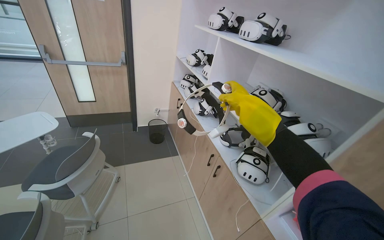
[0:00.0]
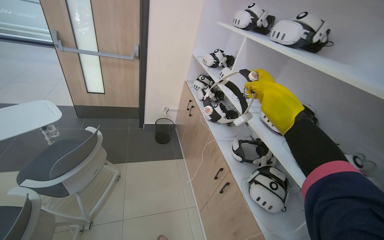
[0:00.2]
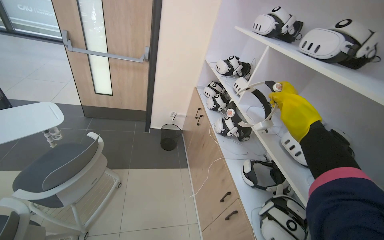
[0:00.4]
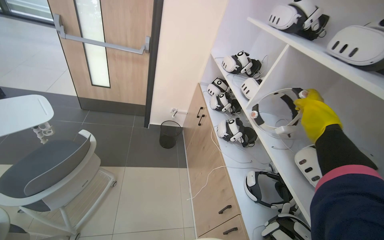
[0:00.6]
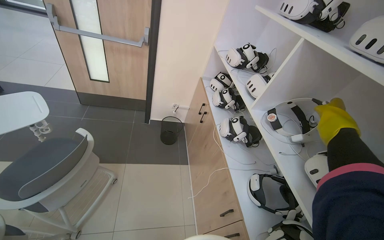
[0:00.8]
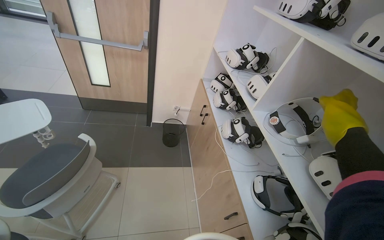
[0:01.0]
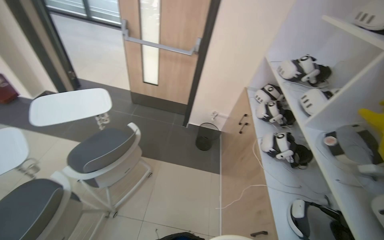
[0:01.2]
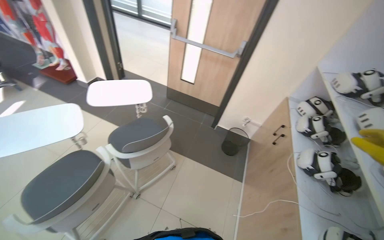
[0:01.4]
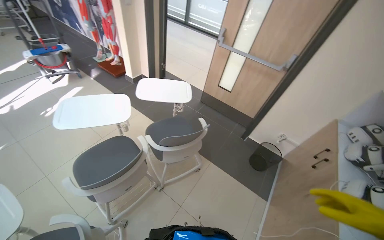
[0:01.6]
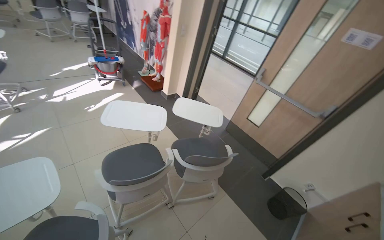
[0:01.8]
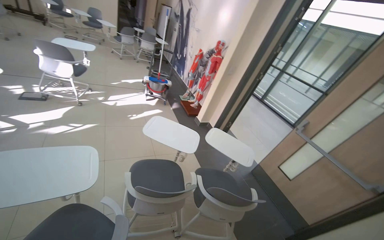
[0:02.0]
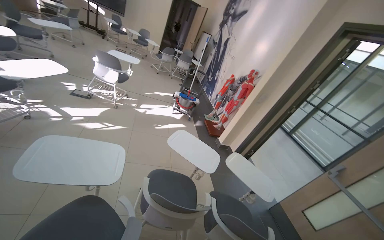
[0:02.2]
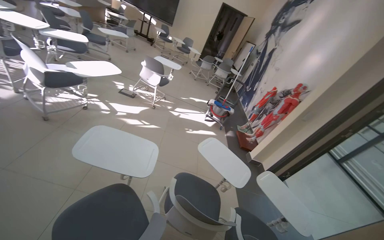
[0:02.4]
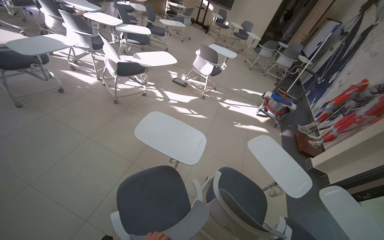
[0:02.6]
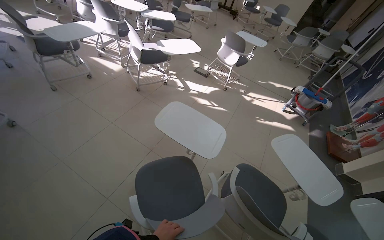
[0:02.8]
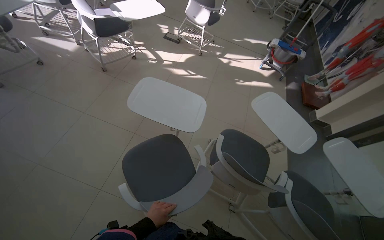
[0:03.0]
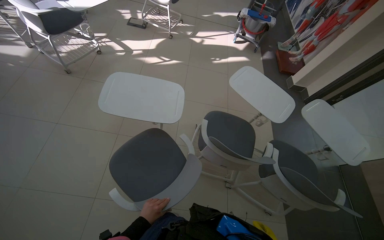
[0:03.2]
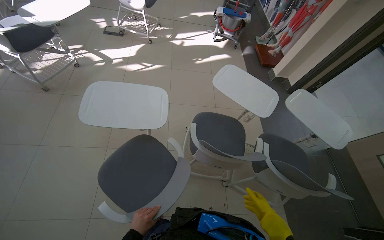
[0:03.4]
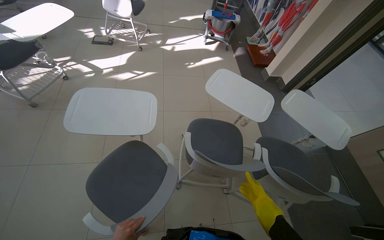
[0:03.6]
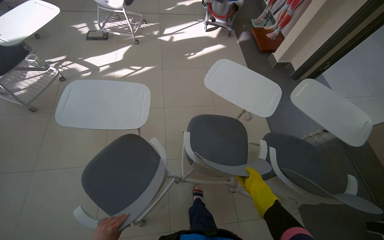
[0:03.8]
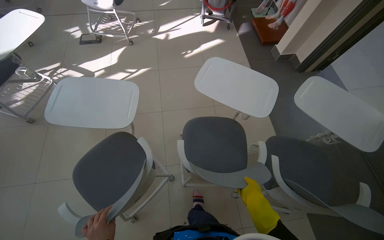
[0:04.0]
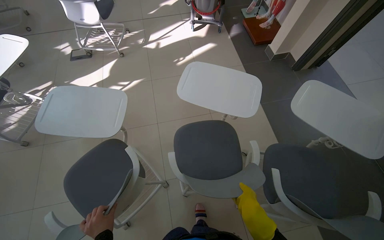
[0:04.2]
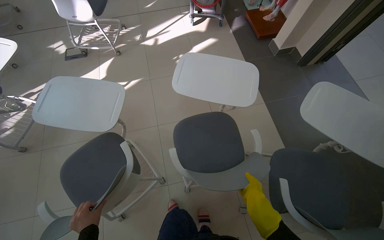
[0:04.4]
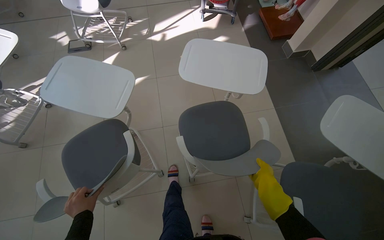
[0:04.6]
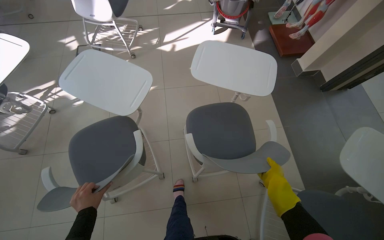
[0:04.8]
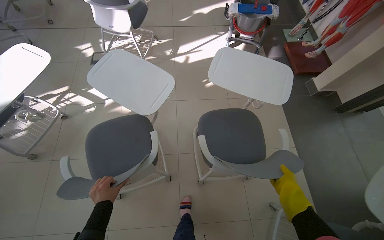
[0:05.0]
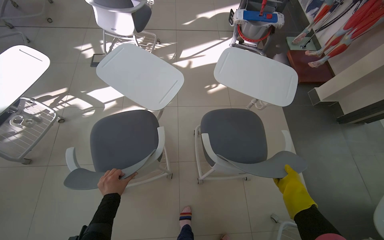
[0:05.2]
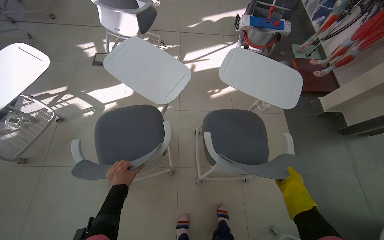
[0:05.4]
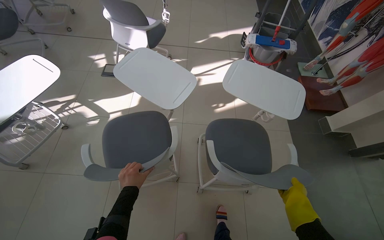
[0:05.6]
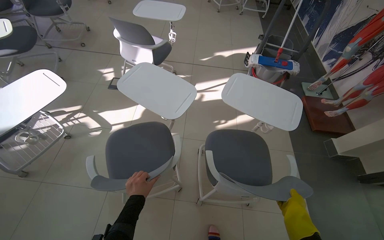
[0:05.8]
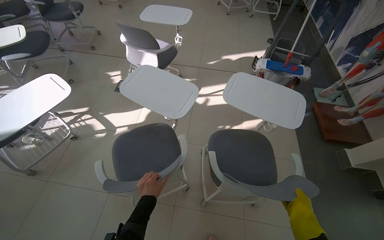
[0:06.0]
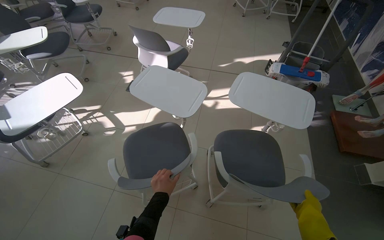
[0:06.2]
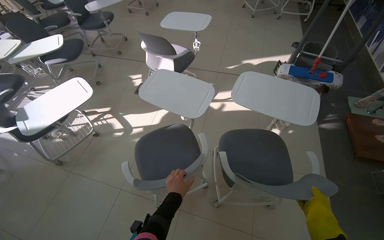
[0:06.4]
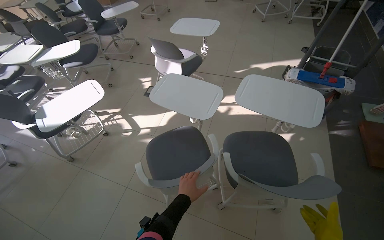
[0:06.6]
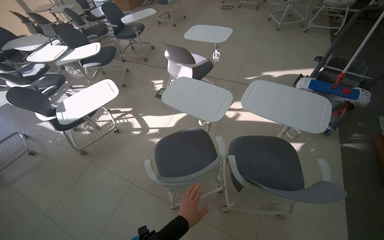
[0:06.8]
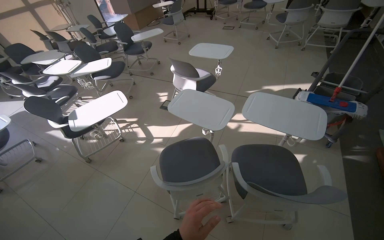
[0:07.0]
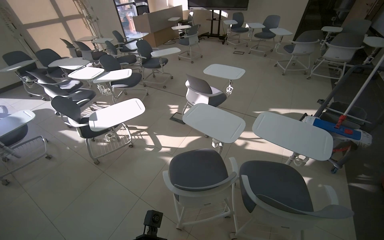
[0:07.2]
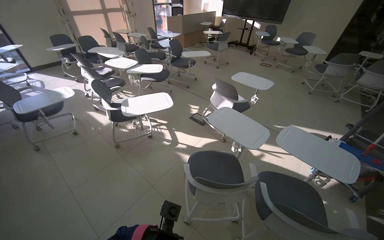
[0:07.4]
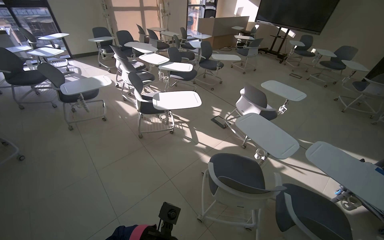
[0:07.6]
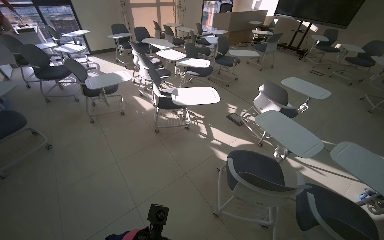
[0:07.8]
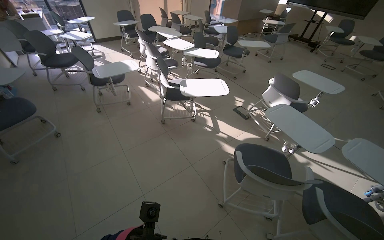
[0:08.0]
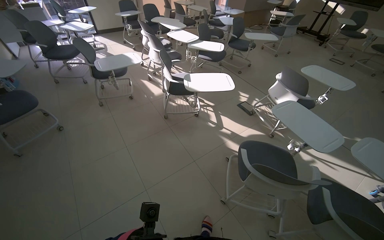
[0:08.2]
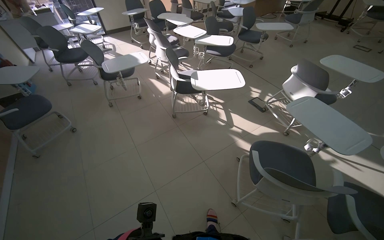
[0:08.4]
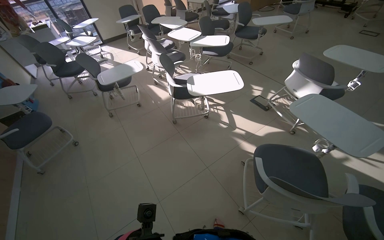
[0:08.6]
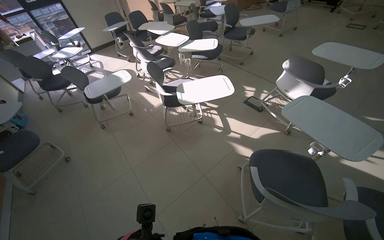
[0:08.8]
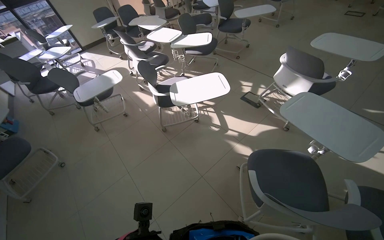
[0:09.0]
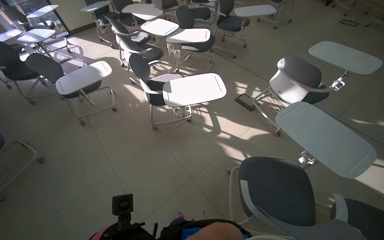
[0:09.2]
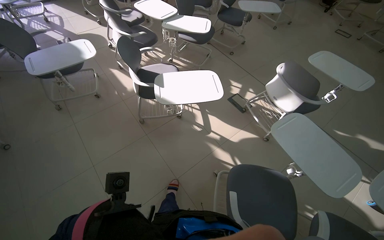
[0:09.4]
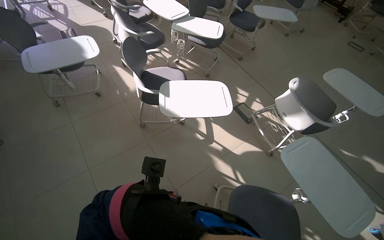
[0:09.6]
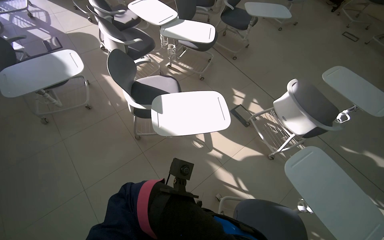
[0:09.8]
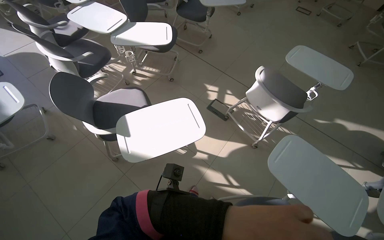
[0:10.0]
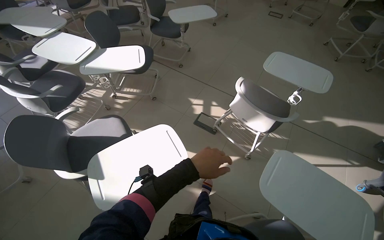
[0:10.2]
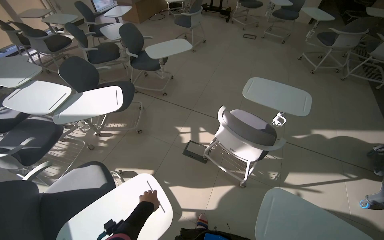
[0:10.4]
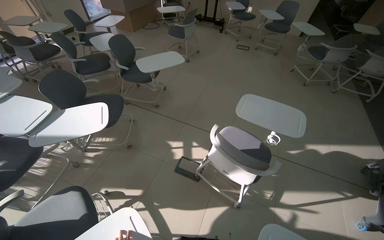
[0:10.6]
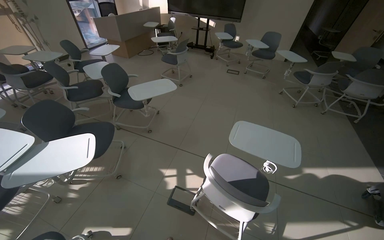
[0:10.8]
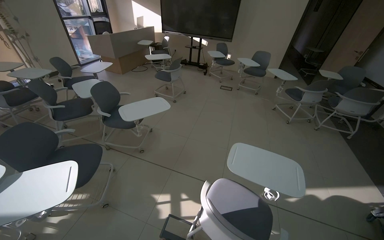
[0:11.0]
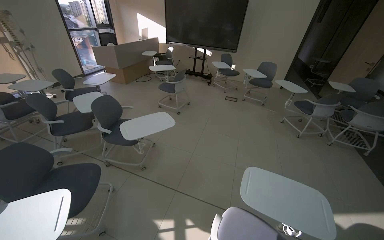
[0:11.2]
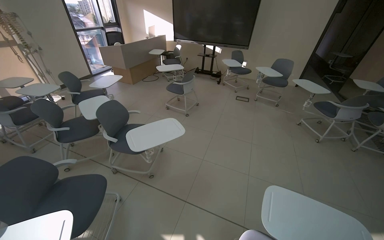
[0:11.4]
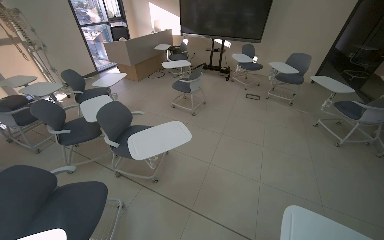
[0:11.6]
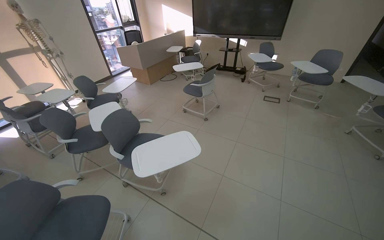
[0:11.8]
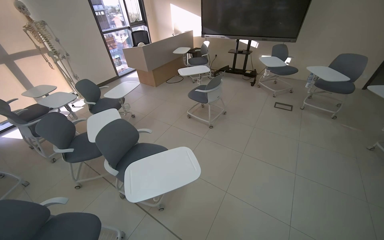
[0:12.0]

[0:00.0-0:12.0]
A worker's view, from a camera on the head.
Job: organizing items.
The whole recording: Organizing classroom furniture and items. The worker organizes the classroom by adjusting chairs, placing items on shelves, and repositioning a skeleton model.
0:00.0 to 0:01.6: The wearer's head swings roughly 55 degrees to the left.
0:01.6 to 0:03.0: The wearer's head swings about 70 degrees to the left.
0:03.0 to 0:04.4: The head travels some 60 cm. The view tilts roughly 15 degrees downward. Everything in view rotates roughly 35 degrees counterclockwise.
0:04.4 to 0:06.0: The head travels some 60 cm.
0:06.0 to 0:07.6: The camera is carried some 50 cm. The wearer's head swings about 40 degrees to the left. The camera pitches upward, by approximately 15 degrees.
0:09.0 to 0:10.4: The camera is carried roughly 90 cm. The wearer's head swings some 25 degrees to the right.
0:10.4 to 0:12.0: The head travels approximately 1 m. The view tilts roughly 15 degrees upward.

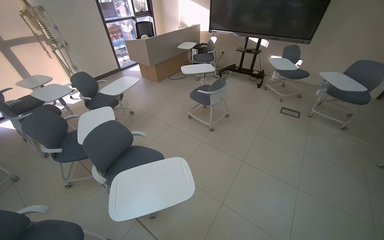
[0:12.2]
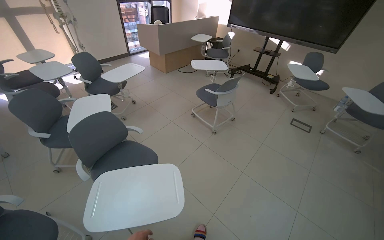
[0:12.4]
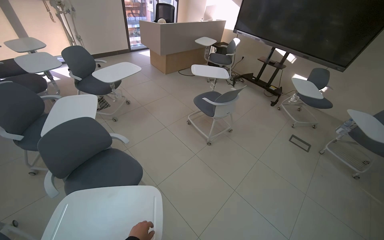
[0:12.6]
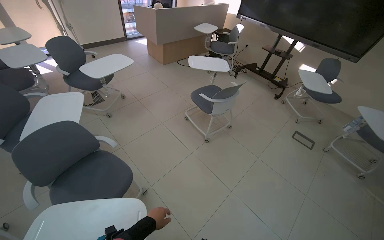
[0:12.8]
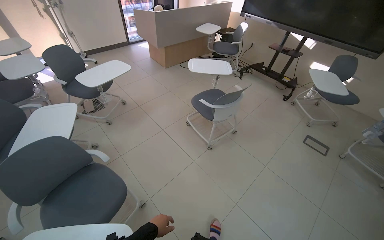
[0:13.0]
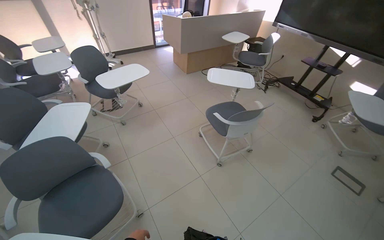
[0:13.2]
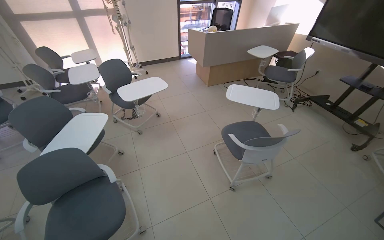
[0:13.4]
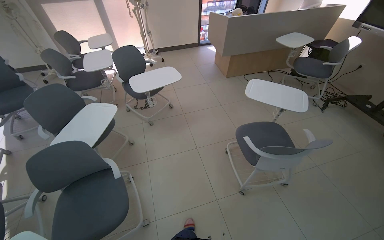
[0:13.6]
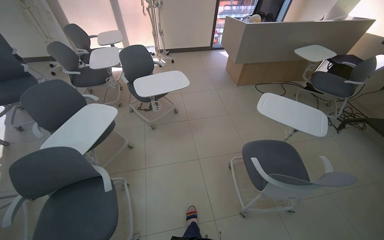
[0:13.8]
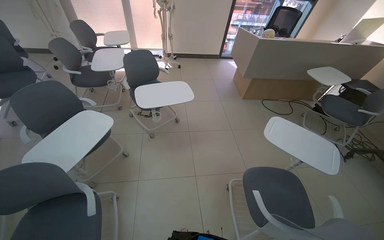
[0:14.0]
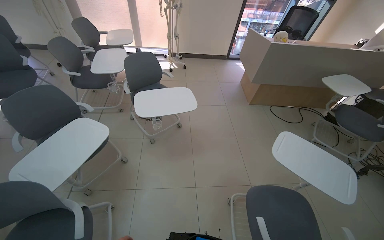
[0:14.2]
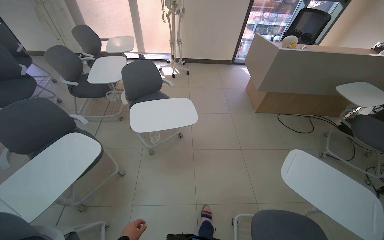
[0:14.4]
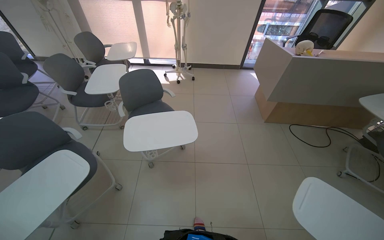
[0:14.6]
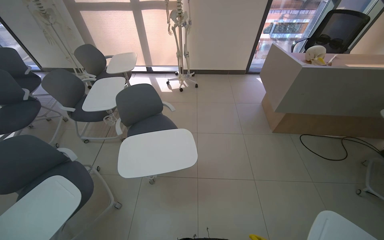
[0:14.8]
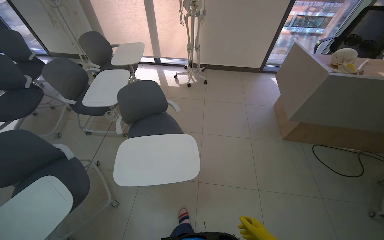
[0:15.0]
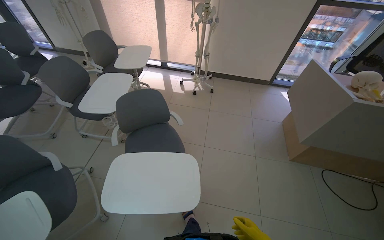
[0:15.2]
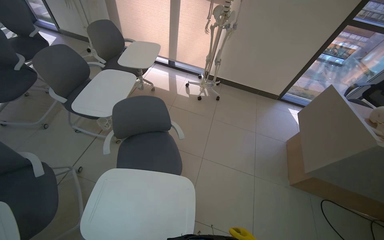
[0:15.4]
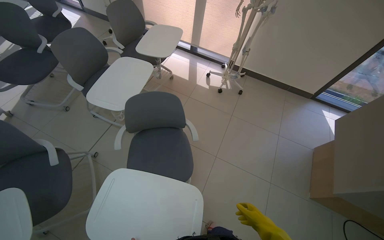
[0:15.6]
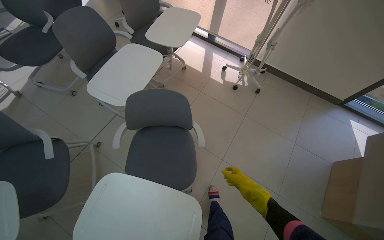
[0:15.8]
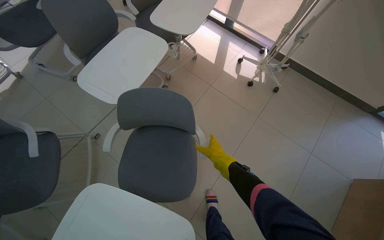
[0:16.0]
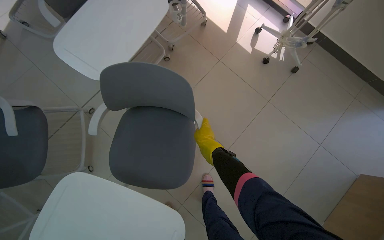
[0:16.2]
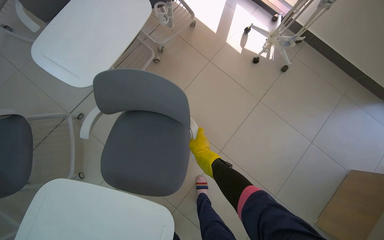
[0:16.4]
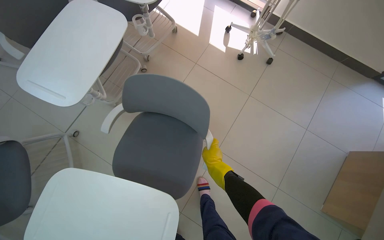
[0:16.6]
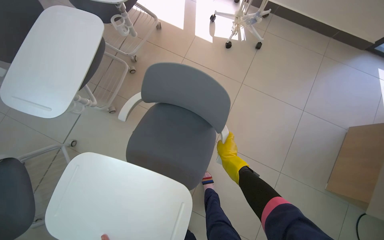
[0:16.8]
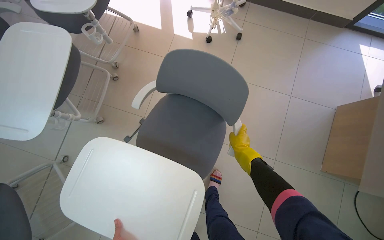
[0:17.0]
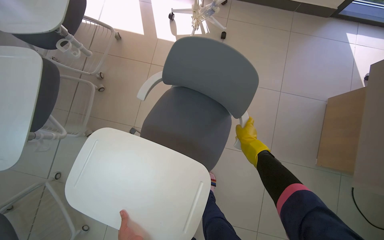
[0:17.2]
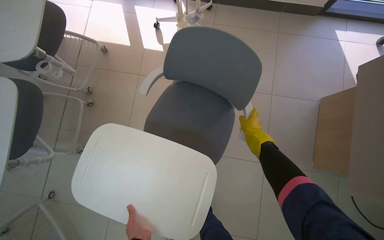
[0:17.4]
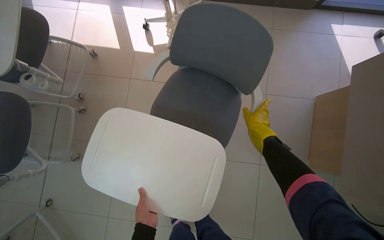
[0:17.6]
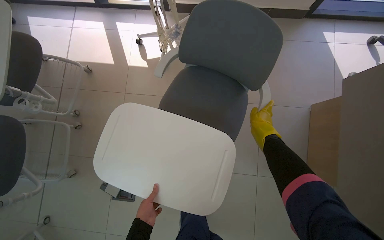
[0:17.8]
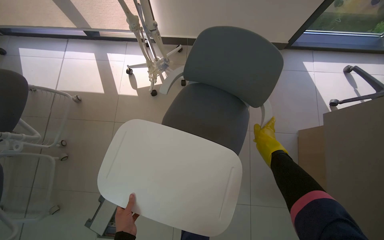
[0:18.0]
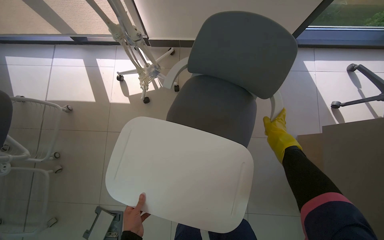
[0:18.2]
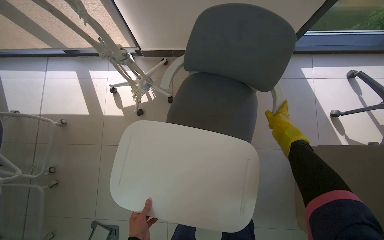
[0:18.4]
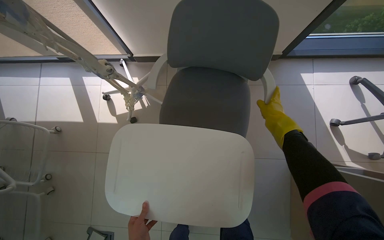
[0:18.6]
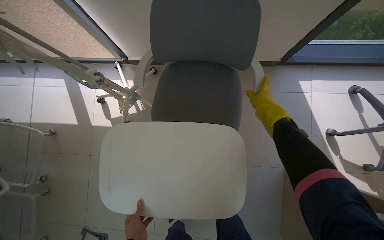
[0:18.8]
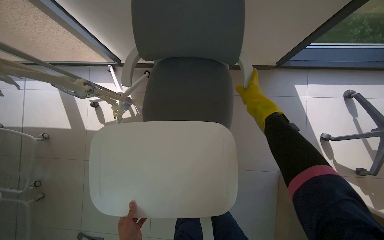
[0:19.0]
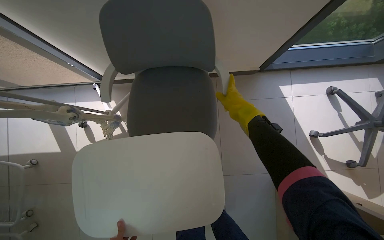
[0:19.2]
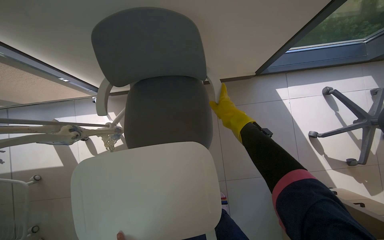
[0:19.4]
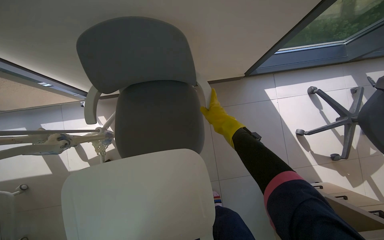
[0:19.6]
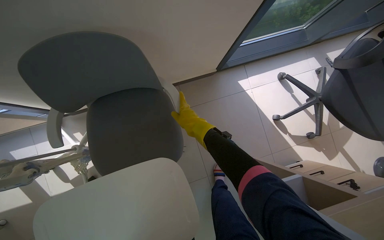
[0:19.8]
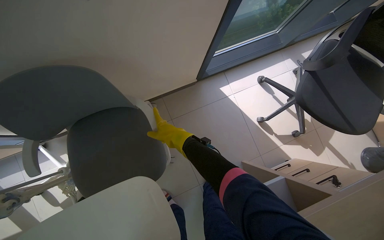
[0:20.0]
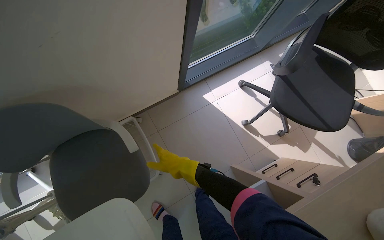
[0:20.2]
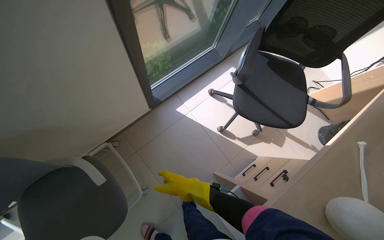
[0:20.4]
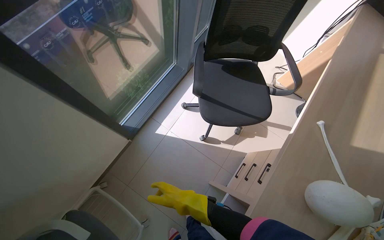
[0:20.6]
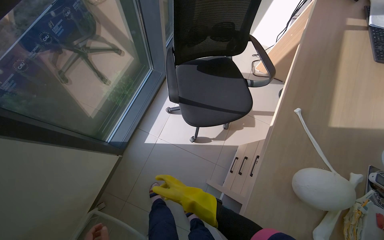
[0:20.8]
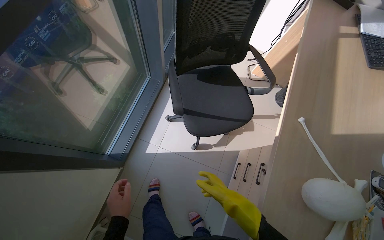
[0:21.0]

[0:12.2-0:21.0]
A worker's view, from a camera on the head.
Job: organizing items.
The whole recording: Organizing classroom furniture and items. The worker organizes the classroom by adjusting chairs, placing items on shelves, and repositioning a skeleton model.
0:12.2 to 0:13.6: The camera travels some 1 m. The head turns to the left by roughly 40 degrees.
0:13.6 to 0:15.2: The wearer moves about 1 m. The head rotates roughly 30 degrees to the left.
0:15.2 to 0:16.6: The head travels approximately 80 cm. The head turns to the left by about 20 degrees. The view tips downward by roughly 25 degrees.
0:16.6 to 0:18.0: The camera travels about 60 cm. Everything in view rotates approximately 30 degrees counterclockwise.
0:18.0 to 0:19.6: The wearer moves roughly 70 cm.
0:19.6 to 0:21.0: The wearer moves about 70 cm. The wearer's head swings about 60 degrees to the right.
